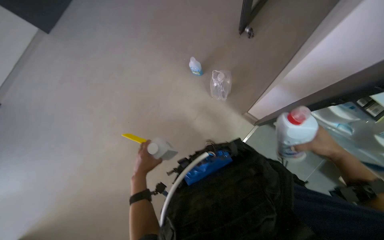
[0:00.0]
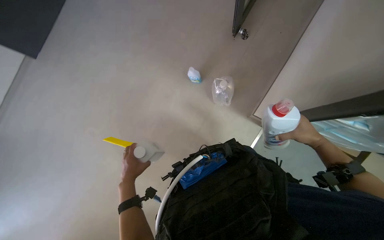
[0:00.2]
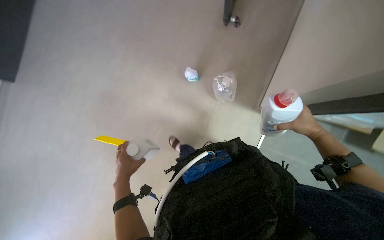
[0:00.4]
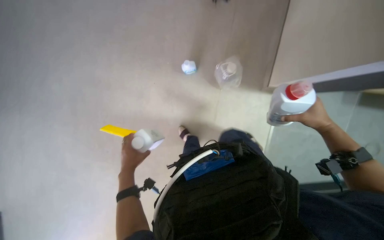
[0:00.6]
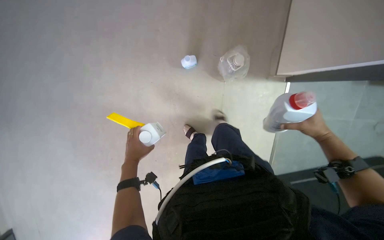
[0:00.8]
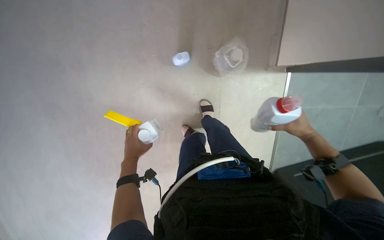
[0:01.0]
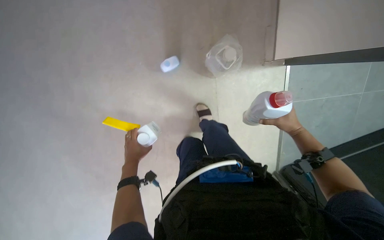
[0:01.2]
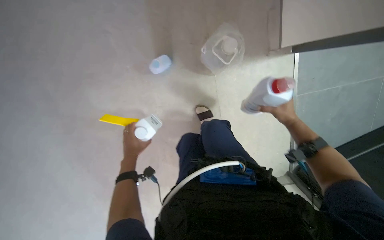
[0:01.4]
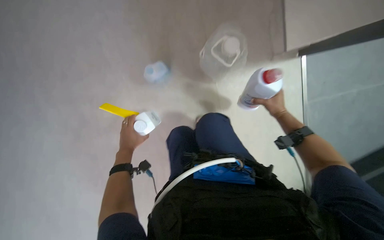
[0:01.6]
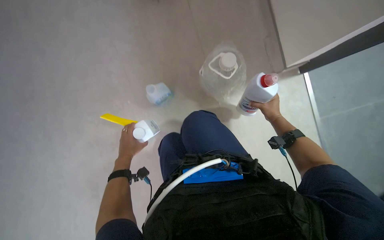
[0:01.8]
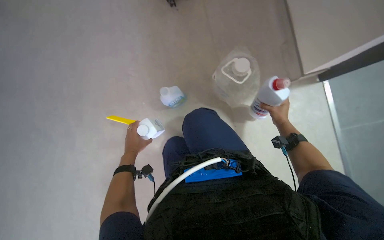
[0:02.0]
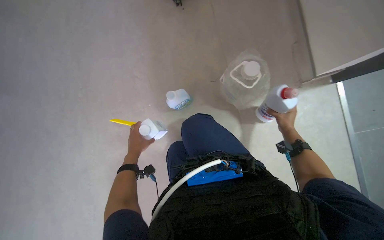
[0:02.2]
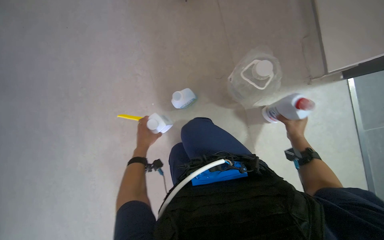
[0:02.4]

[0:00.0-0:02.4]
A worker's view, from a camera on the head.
Job: preparing cleaning supplies.
The whole recording: Accessing and organizing cleaning supplies. The worker takes various cleaning bottles and tools from boxes and places them on the floor.
0:00.0 to 0:01.2: The right hand is displaced farther from the camera by about 15 cm. Meanwhile the left hand is displaced up the picture by about 10 cm.

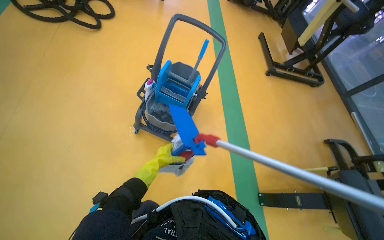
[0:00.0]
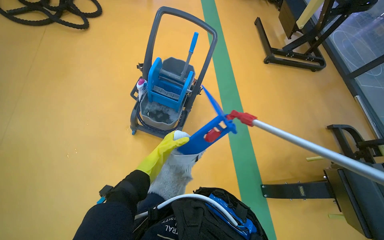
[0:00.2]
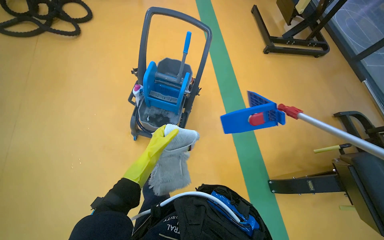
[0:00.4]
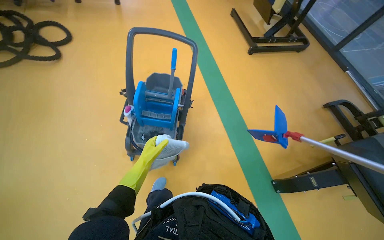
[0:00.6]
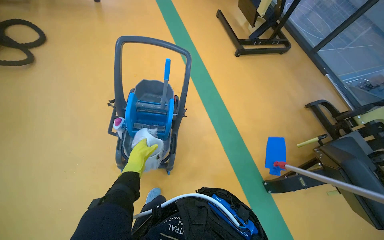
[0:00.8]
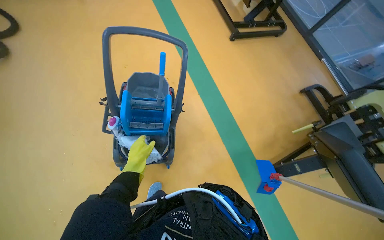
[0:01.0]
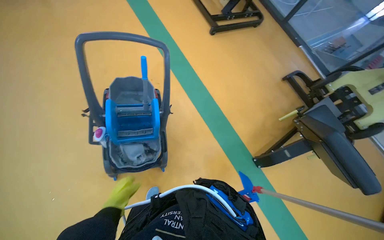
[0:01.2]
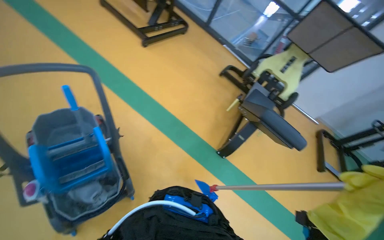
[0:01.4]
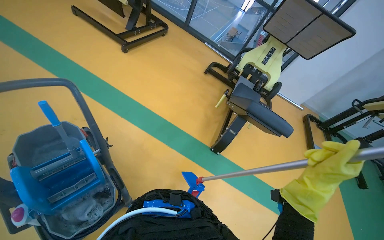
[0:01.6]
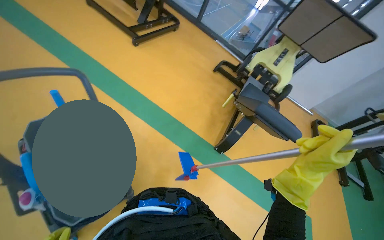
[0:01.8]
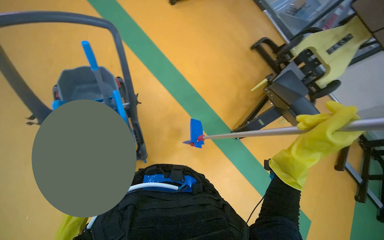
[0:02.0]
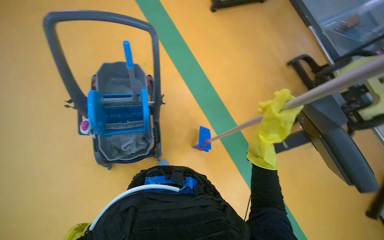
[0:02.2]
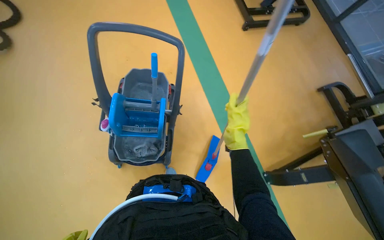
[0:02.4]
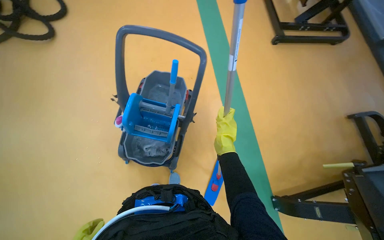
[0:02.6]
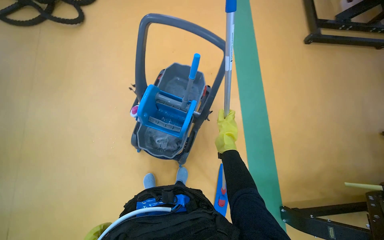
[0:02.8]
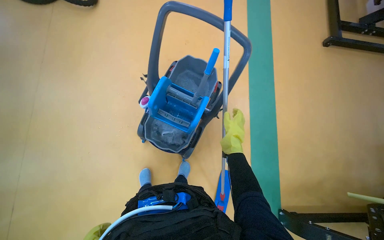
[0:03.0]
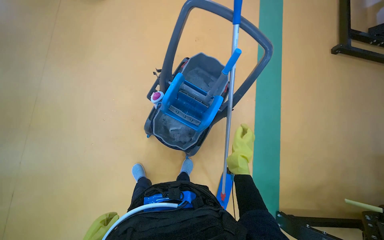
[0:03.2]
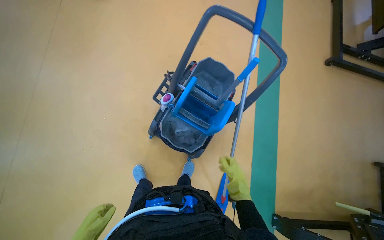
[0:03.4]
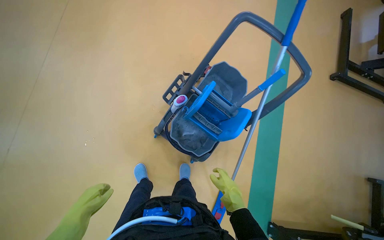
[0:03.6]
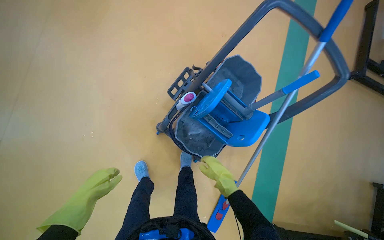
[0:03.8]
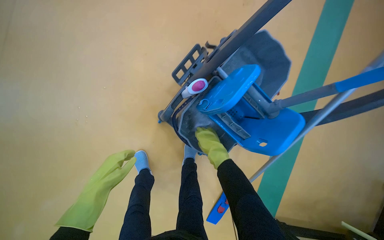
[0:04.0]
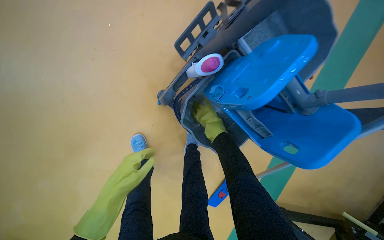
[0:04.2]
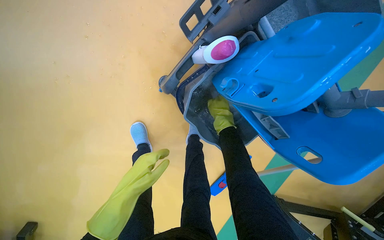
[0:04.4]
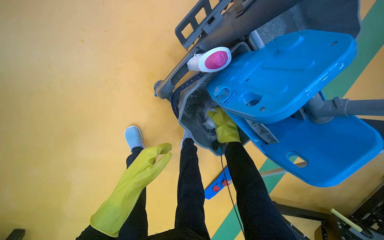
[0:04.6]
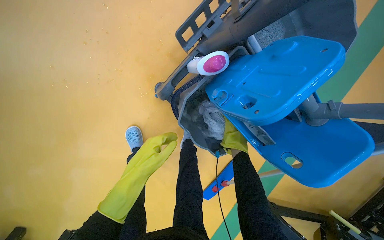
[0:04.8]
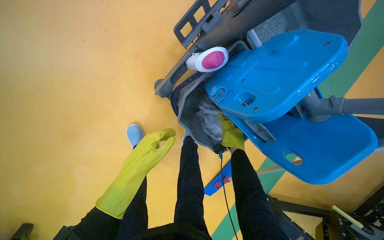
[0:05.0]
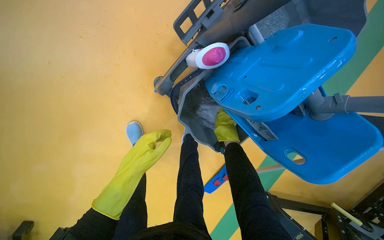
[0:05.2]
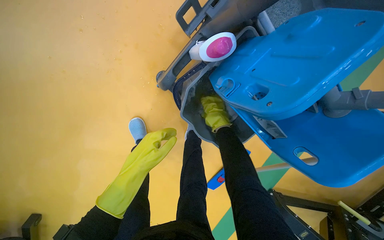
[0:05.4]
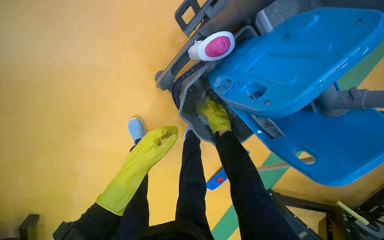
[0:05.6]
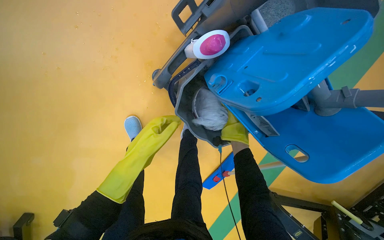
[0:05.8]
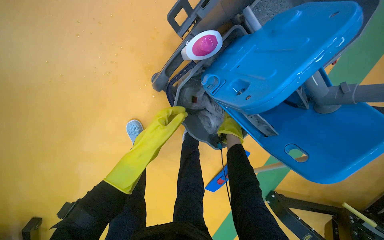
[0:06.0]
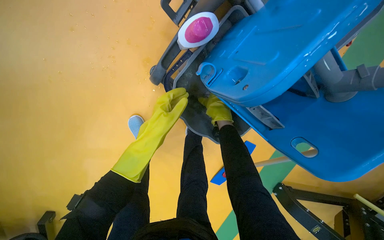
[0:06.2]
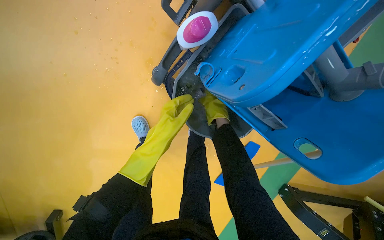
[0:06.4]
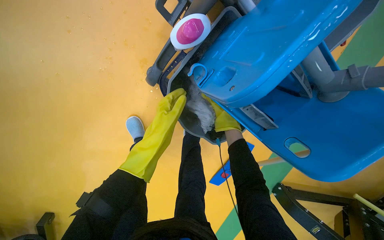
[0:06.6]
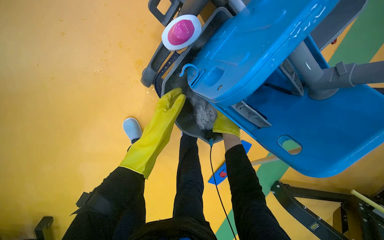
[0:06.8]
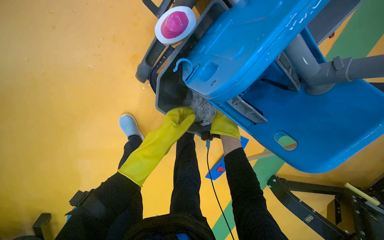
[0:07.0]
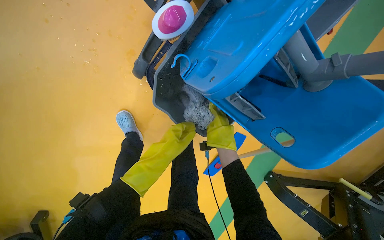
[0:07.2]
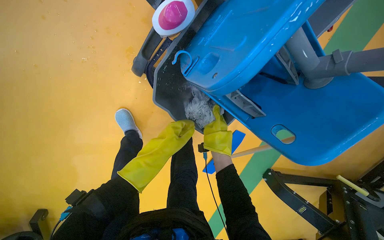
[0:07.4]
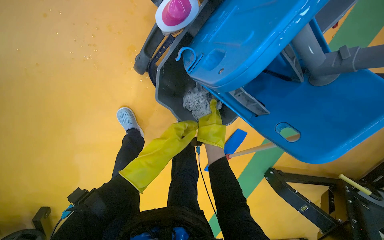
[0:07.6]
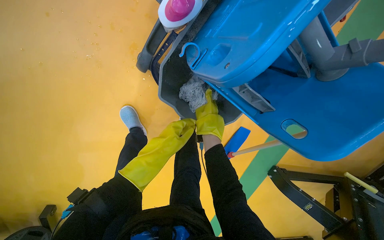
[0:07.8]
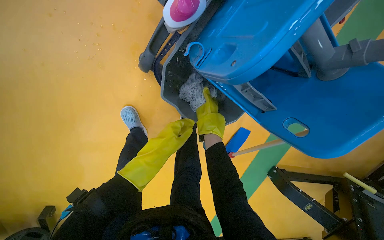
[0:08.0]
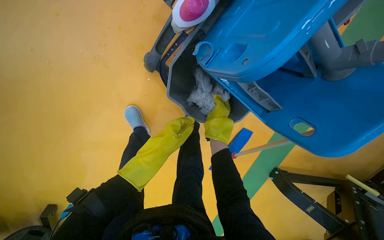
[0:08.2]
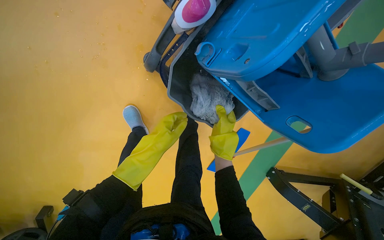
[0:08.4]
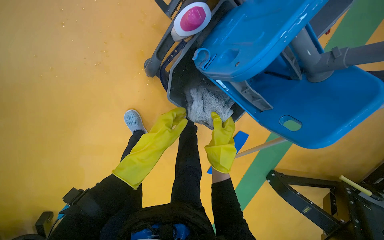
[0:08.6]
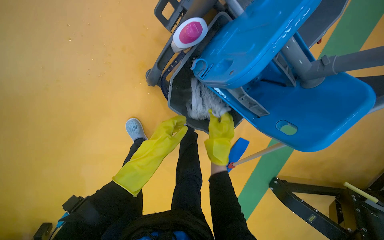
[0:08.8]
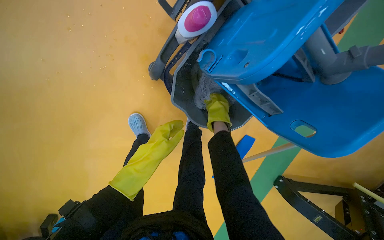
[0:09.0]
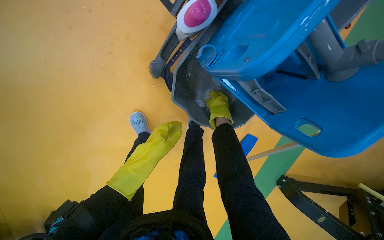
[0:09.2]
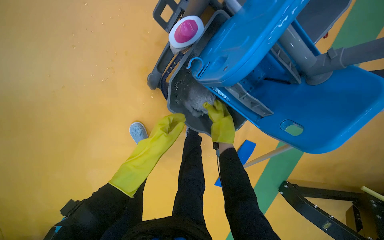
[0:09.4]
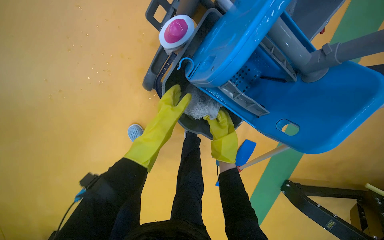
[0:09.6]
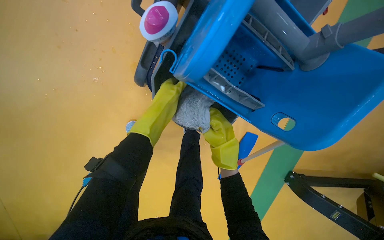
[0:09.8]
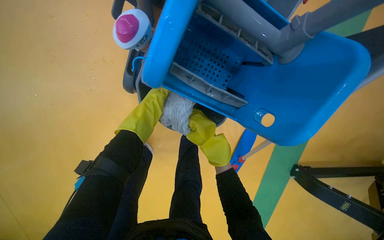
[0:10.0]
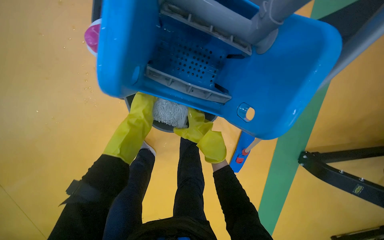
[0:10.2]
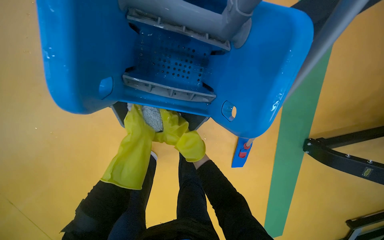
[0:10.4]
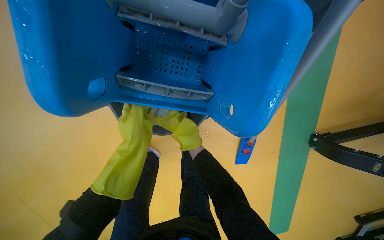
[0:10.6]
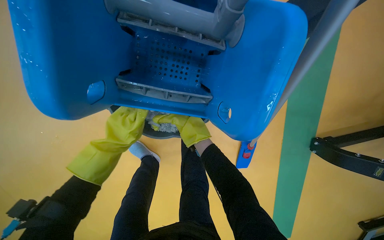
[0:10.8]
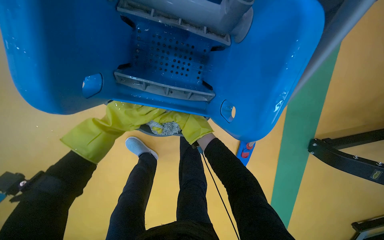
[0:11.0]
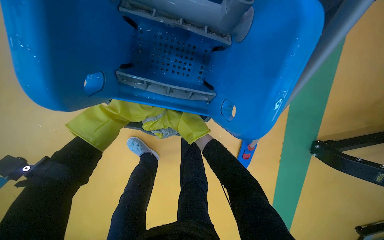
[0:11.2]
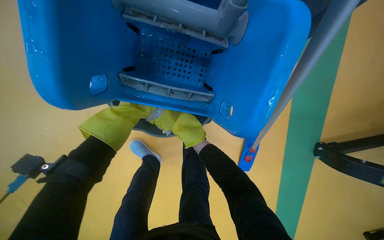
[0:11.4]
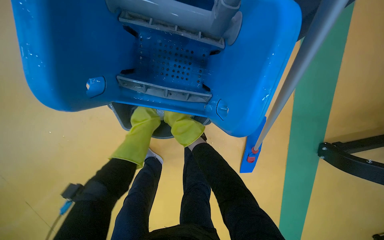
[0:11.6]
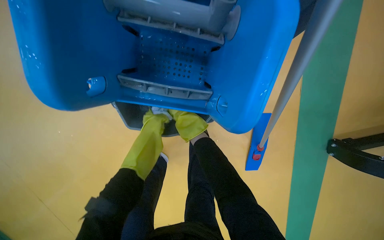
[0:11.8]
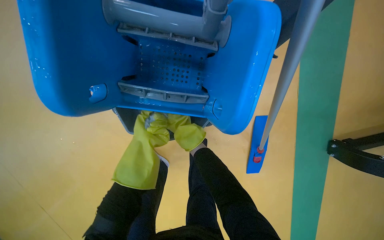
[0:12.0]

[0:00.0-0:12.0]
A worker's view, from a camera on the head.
Job: preparing cleaning supplies.
The whole recording: Wringing mop head. The worker removes the mop head from the handle and wrings it in the cleaning cart bucket.
0:00.0 to 0:01.6: The wearer moves about 40 cm. The head turns to the right by about 60 degrees.
0:01.6 to 0:03.0: The wearer looks approximately 65 degrees further to the left.
0:03.0 to 0:04.4: The wearer moves roughly 60 cm. The view tips downward by approximately 30 degrees.
0:04.4 to 0:06.0: The right hand goes nearer and farther, roughly 15 cm each way, reversing 2 times.
0:06.0 to 0:07.6: The left hand heads farther from the camera, covering about 10 cm.
0:09.0 to 0:10.4: The right hand moves down the picture and farther from the camera, approximately 15 cm.
0:10.4 to 0:12.0: The left hand goes farther from the camera and returns, approximately 15 cm each way.

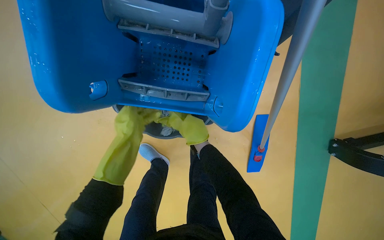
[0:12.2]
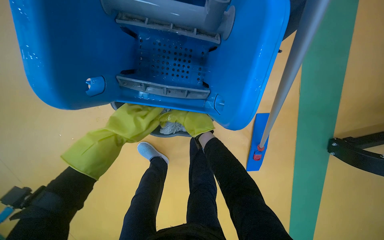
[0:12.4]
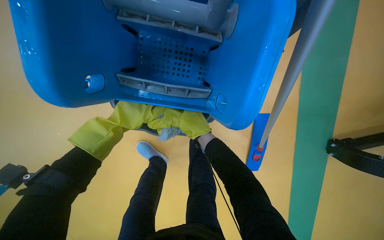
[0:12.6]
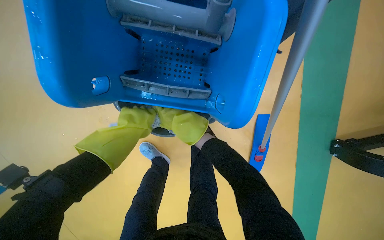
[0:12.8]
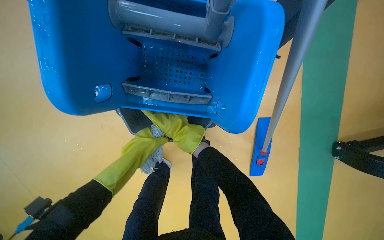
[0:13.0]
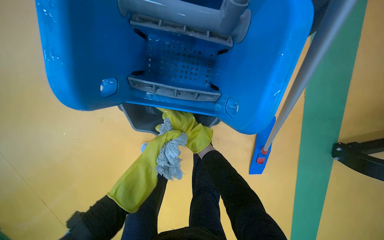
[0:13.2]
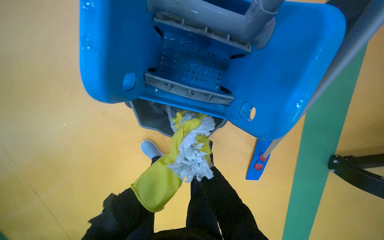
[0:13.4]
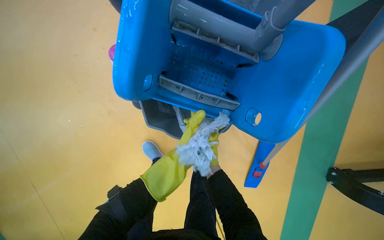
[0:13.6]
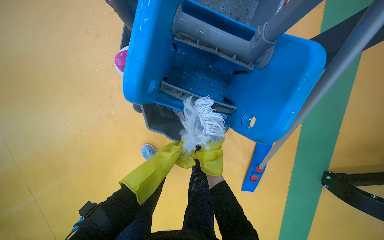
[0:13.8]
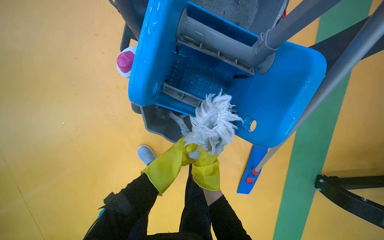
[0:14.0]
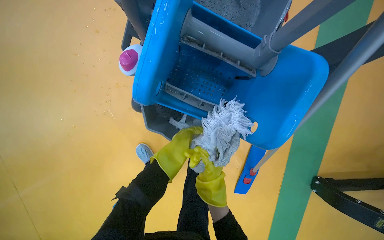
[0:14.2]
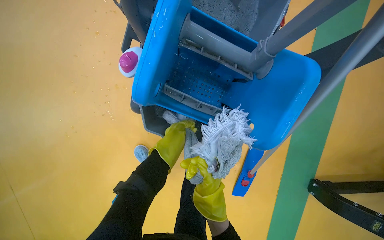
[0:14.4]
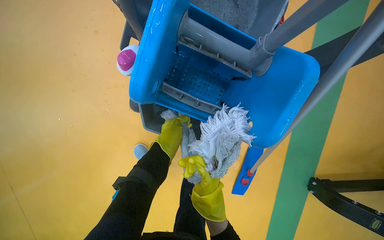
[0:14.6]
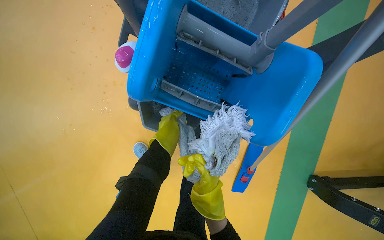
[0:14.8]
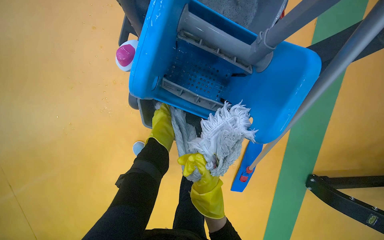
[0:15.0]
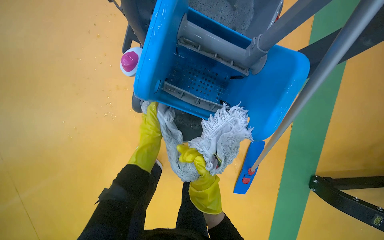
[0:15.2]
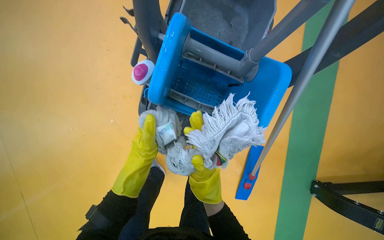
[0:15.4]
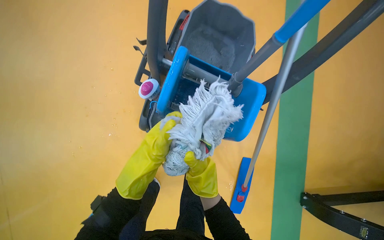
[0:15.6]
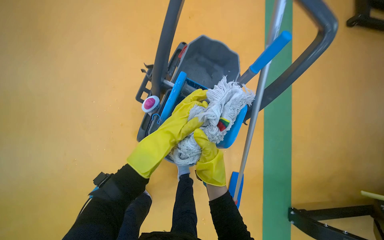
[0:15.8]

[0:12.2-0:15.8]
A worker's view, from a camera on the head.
Job: preparing cleaning supplies.
The whole recording: Wringing mop head. The worker removes the mop head from the handle and wrings it in the cleaning cart bucket.
0:14.0 to 0:15.8: The camera pitches upward, by about 20 degrees. The left hand goes up and down the picture, approximately 15 cm each way, reversing 2 times.

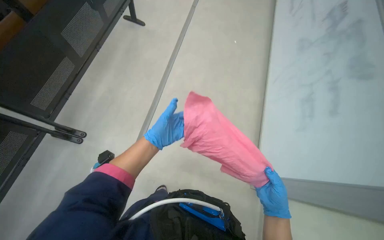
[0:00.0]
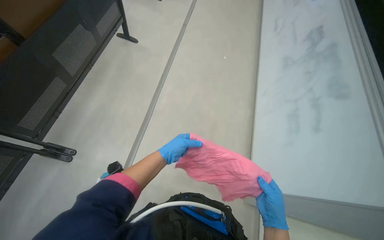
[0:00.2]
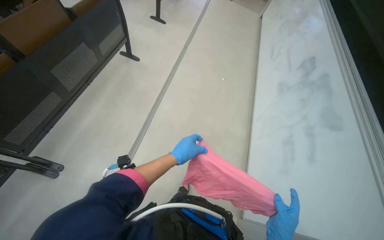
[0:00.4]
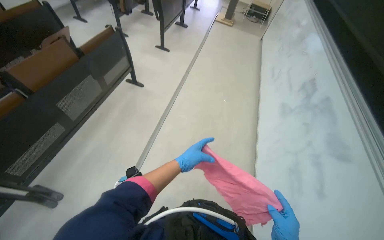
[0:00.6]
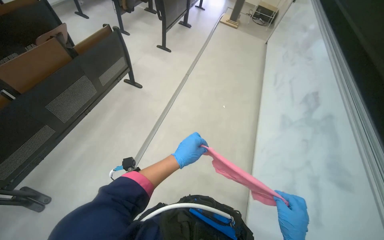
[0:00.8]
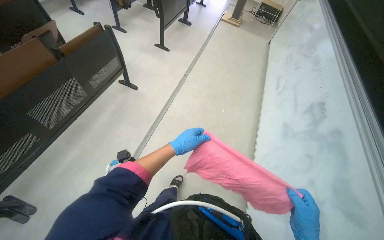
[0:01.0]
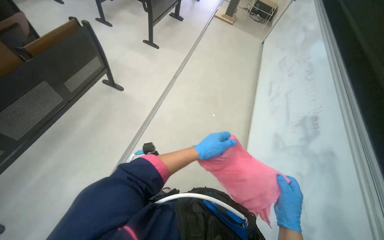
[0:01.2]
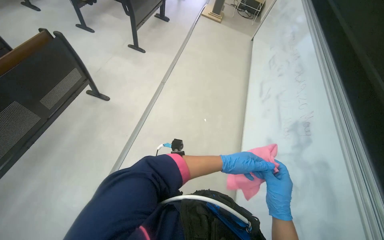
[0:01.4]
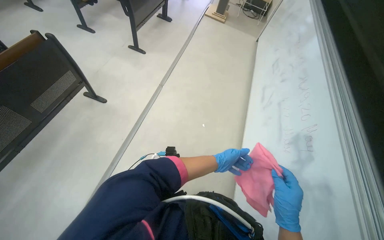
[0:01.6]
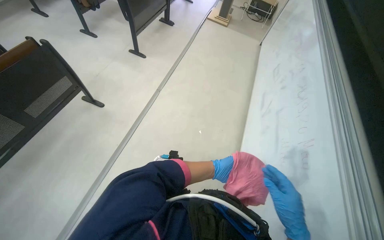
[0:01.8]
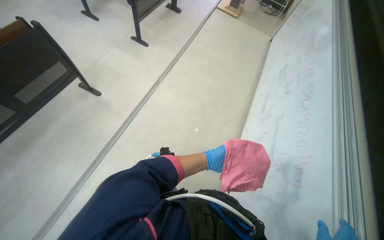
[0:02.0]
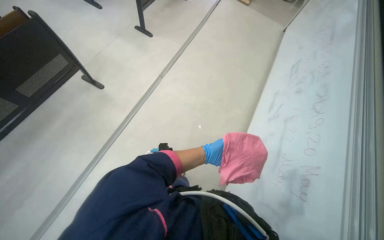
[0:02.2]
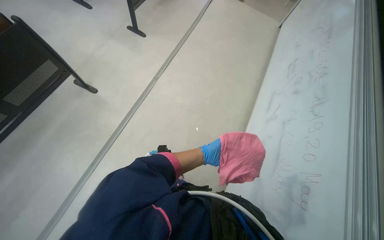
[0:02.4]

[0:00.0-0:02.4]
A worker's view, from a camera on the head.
Job: wiping surfaces.
The whole recording: Wiping whiteboard. The worker wipes down the whiteboard with a pink cloth.
0:00.0 to 0:01.2: The camera travels approximately 50 cm.
0:01.2 to 0:02.4: The wearer moves roughly 40 cm.
